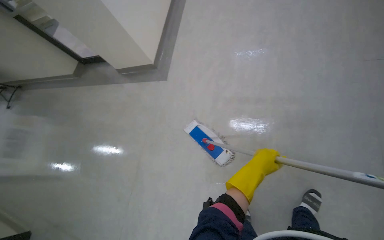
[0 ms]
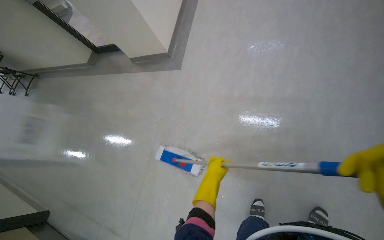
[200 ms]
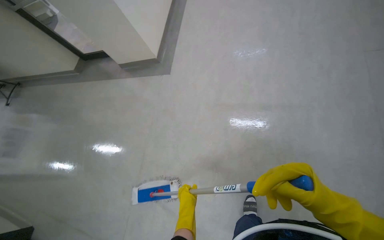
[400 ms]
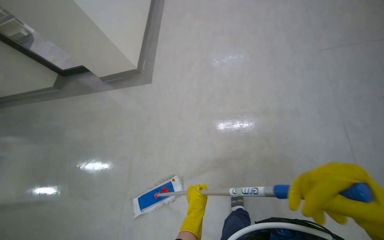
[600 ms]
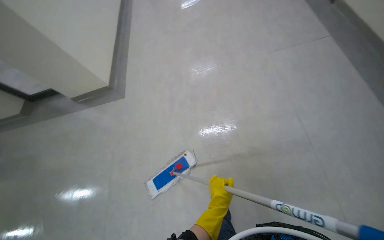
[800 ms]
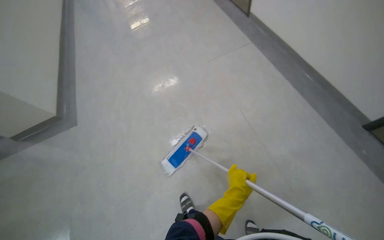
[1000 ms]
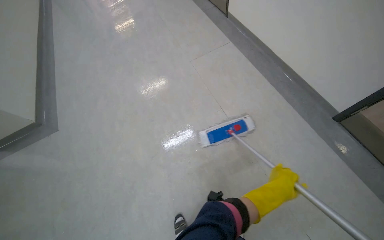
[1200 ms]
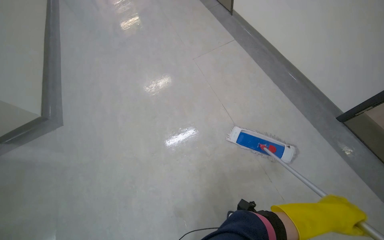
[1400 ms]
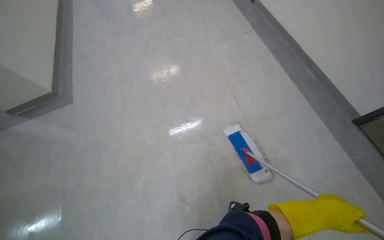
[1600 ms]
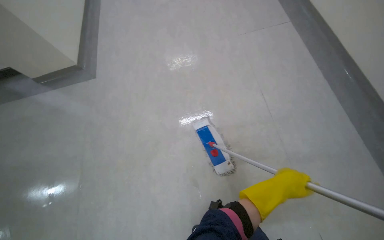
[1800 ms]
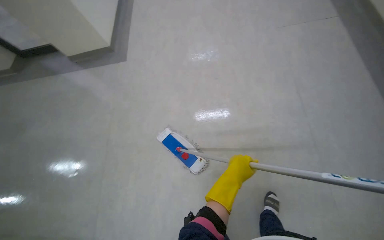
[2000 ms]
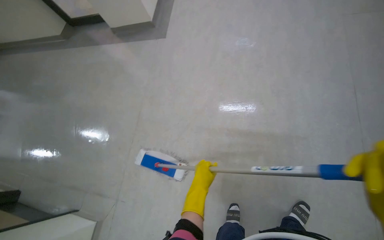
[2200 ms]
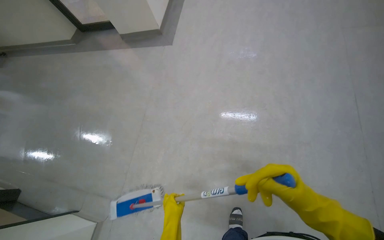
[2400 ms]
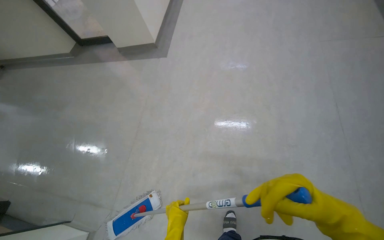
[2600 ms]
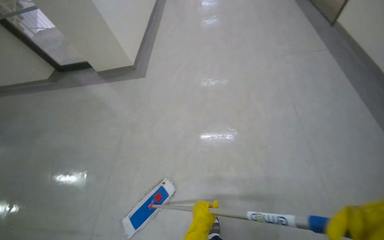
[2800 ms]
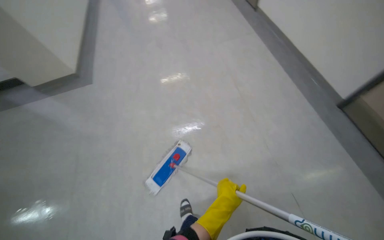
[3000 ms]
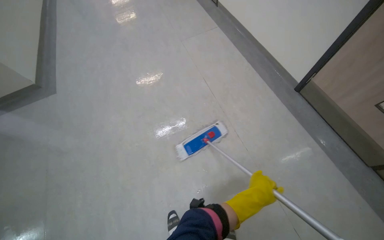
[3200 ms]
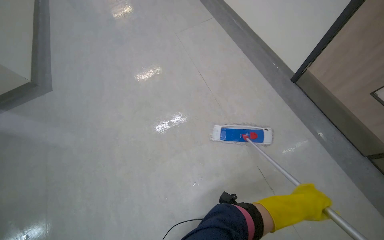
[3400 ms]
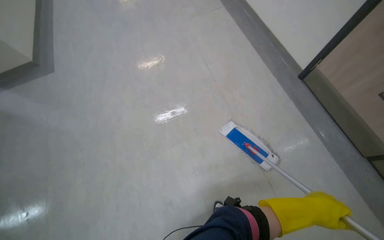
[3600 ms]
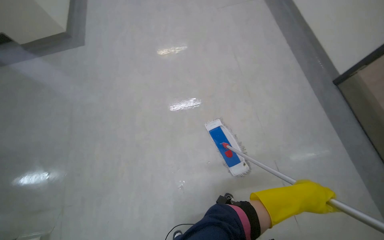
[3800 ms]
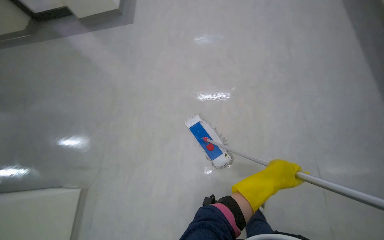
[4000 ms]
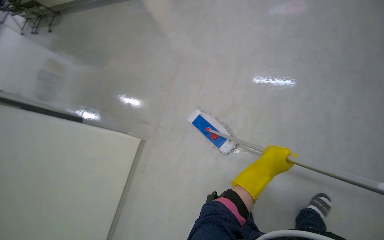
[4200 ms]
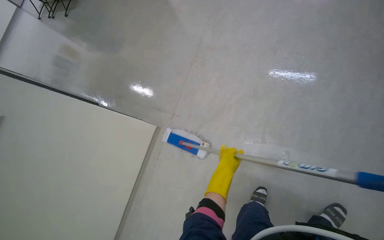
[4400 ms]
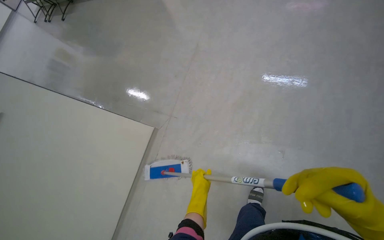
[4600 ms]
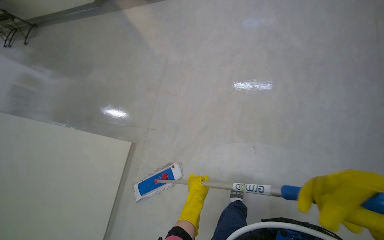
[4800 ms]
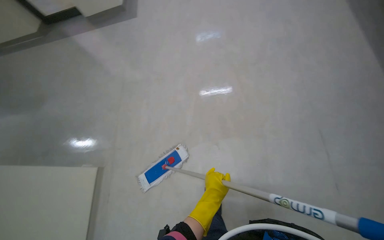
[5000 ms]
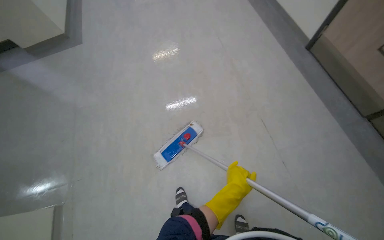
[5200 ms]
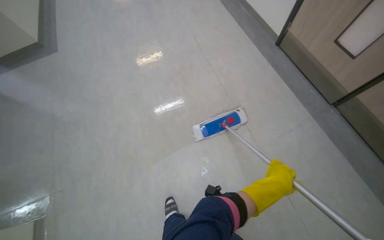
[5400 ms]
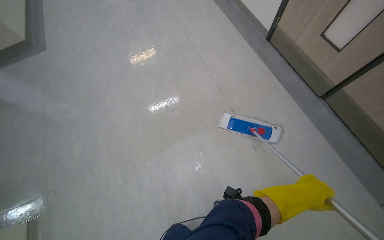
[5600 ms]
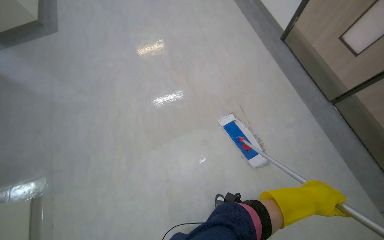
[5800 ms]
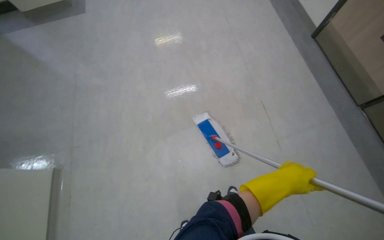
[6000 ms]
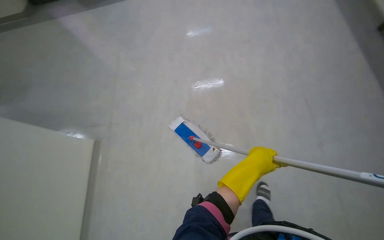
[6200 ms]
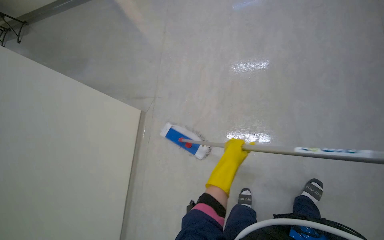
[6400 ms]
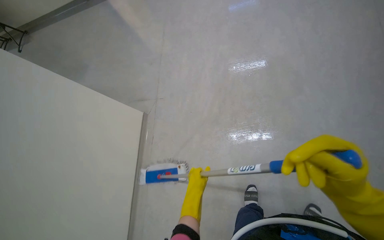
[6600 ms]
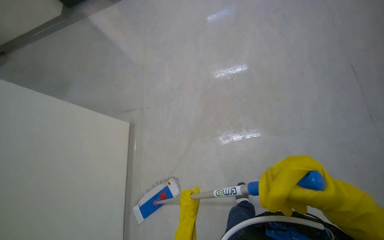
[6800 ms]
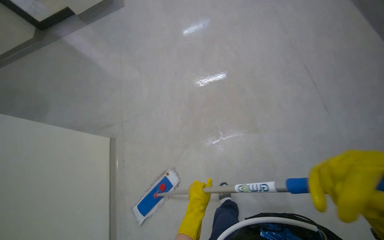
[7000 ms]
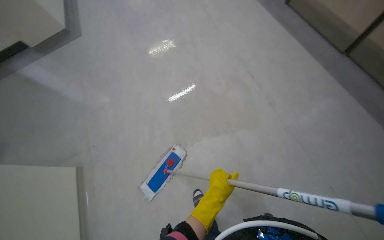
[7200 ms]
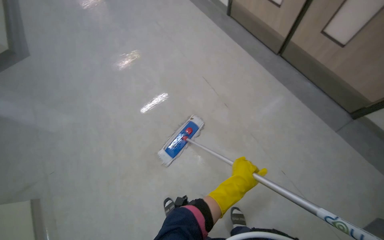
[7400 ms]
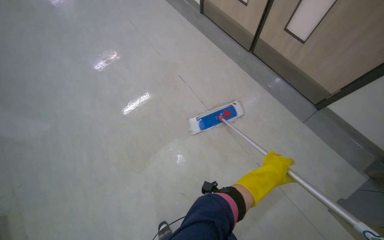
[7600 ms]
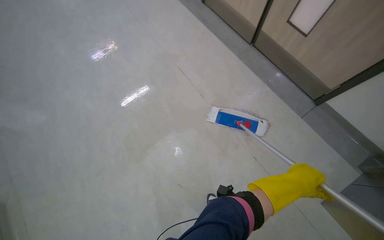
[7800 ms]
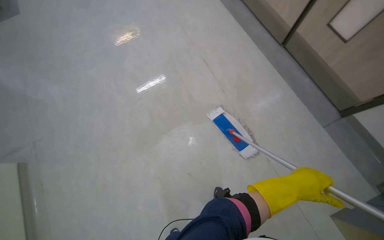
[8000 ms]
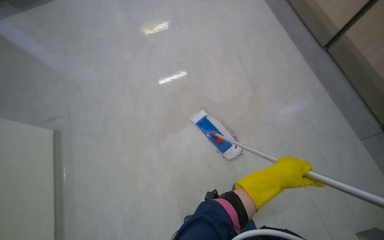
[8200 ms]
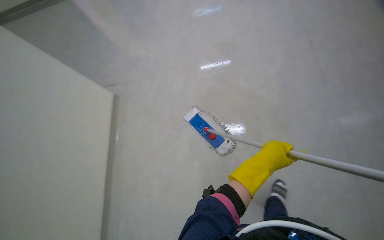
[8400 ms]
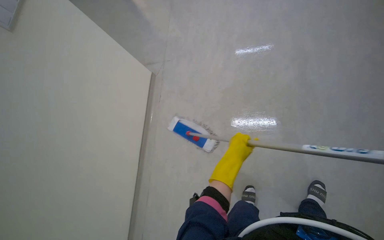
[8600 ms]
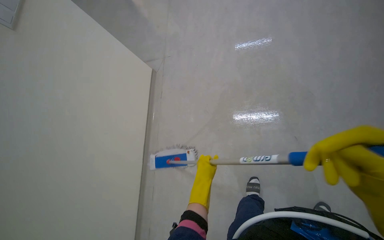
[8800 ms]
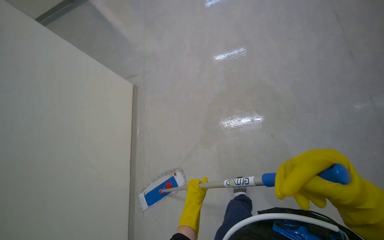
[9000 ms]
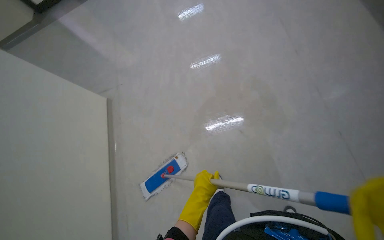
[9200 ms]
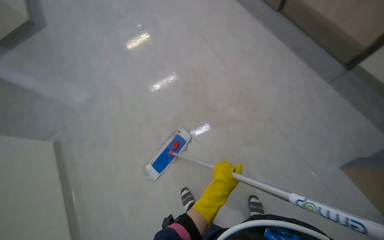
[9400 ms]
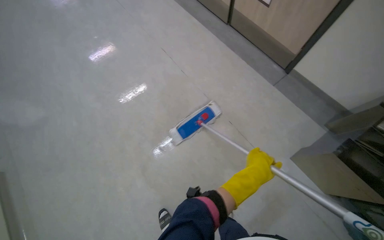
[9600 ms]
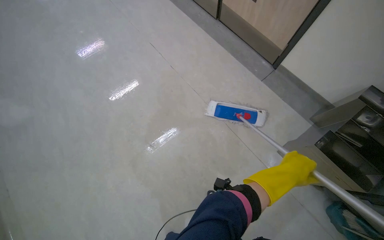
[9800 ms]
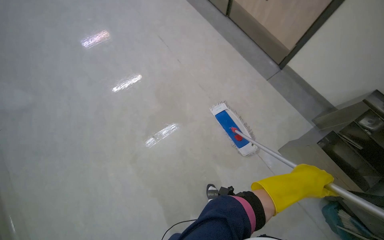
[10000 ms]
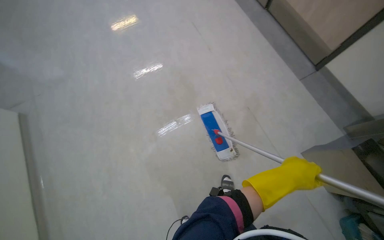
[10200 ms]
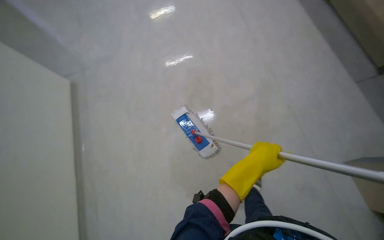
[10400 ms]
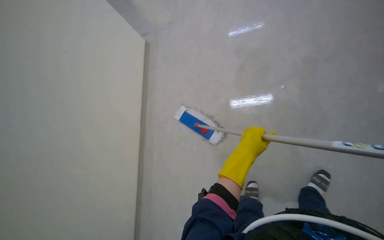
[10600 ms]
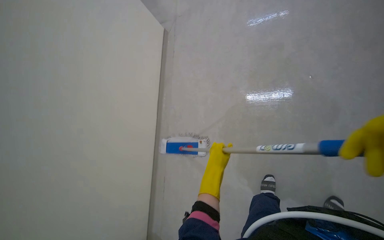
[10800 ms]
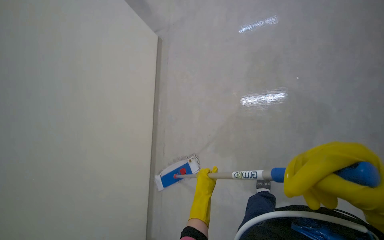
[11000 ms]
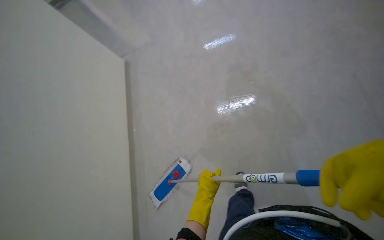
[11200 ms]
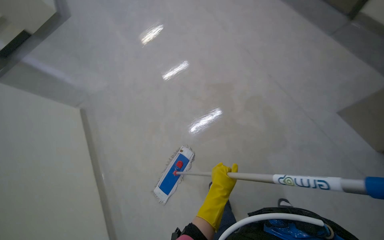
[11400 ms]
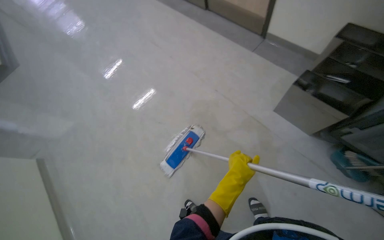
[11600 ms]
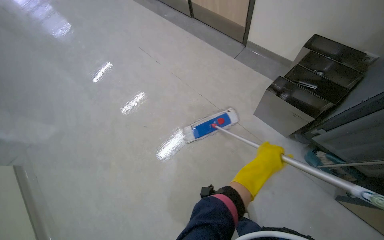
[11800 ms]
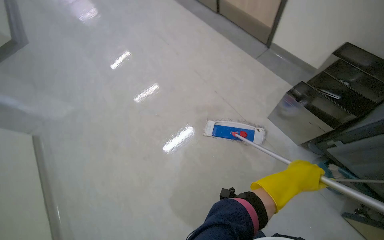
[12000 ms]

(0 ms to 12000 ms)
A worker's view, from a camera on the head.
Job: mopping floor.
The whole recording: Mopping hallway floor. The worker mops the hallway floor using a flat mop and a bucket.
3000 ms - 4400 ms: The view tips downward by about 15 degrees. The left hand reaches about 30 cm to the right, then returns.
4400 ms - 6000 ms: The wearer moves about 50 cm.
7600 ms - 9000 ms: The left hand moves to the left, approximately 50 cm.
9000 ms - 10400 ms: The camera travels some 60 cm. The view pans to the right by approximately 25 degrees.
10400 ms - 12000 ms: The wearer moves approximately 40 cm. Everything in view rotates about 40 degrees counterclockwise.

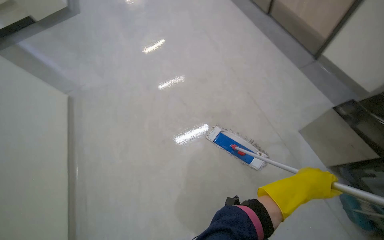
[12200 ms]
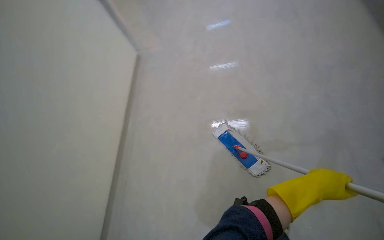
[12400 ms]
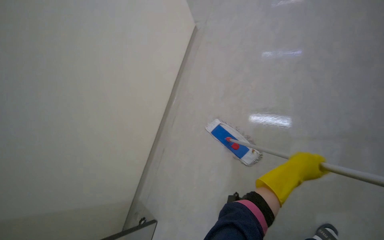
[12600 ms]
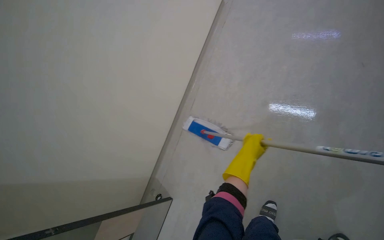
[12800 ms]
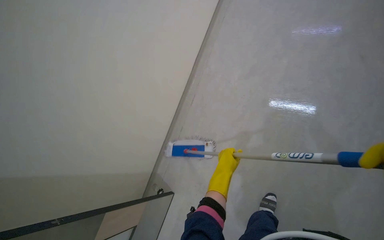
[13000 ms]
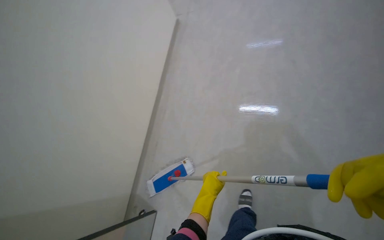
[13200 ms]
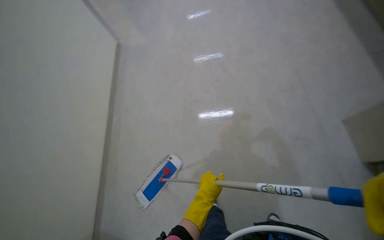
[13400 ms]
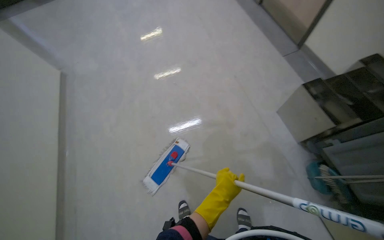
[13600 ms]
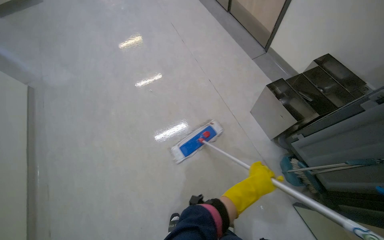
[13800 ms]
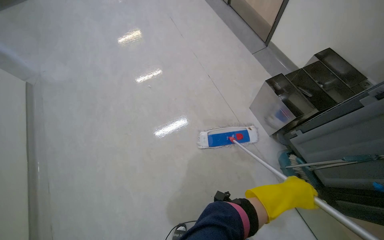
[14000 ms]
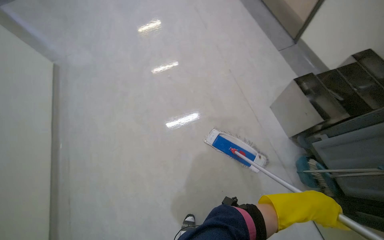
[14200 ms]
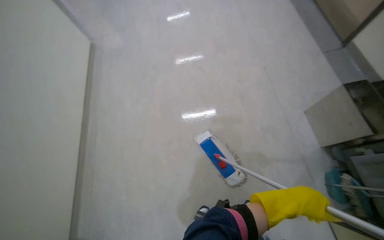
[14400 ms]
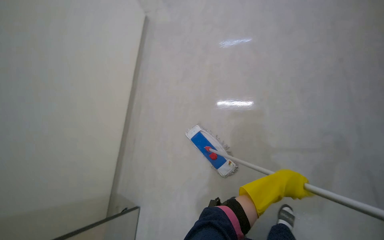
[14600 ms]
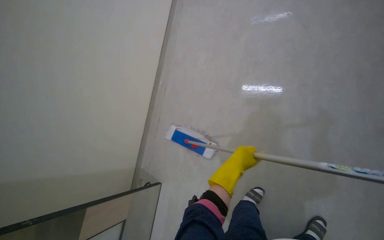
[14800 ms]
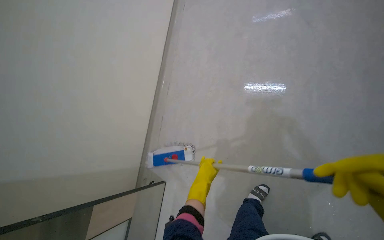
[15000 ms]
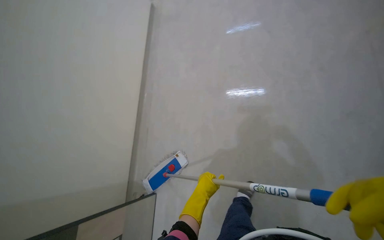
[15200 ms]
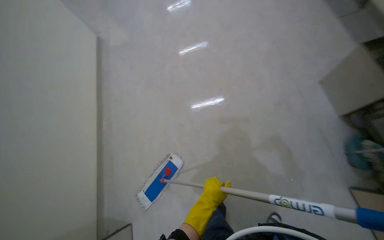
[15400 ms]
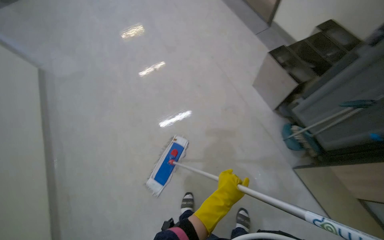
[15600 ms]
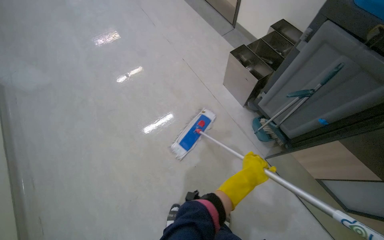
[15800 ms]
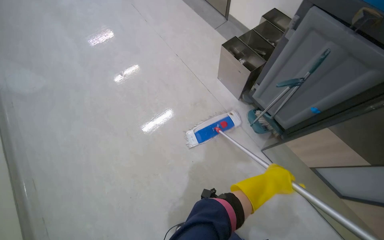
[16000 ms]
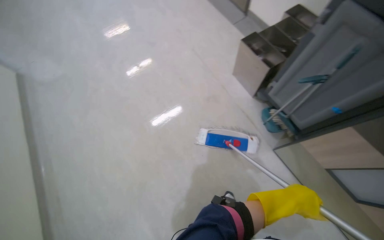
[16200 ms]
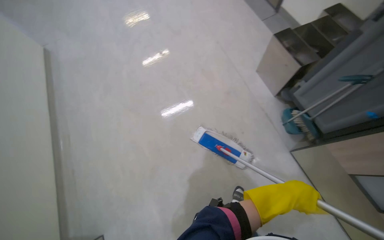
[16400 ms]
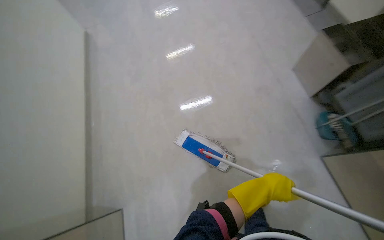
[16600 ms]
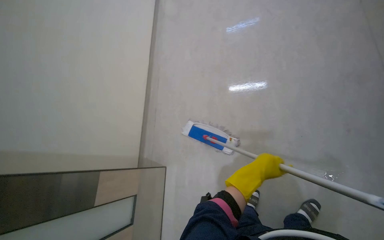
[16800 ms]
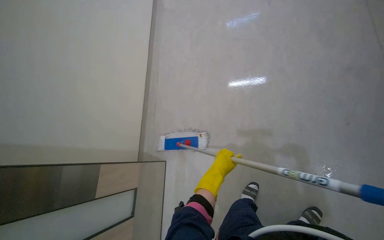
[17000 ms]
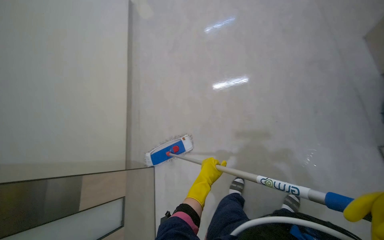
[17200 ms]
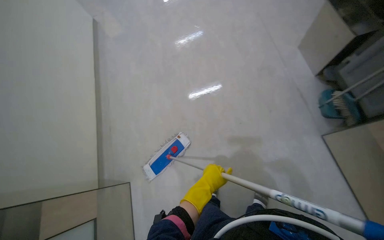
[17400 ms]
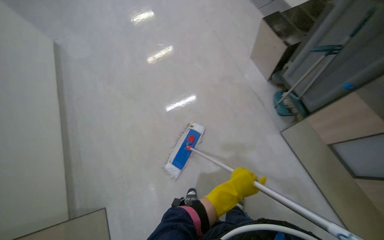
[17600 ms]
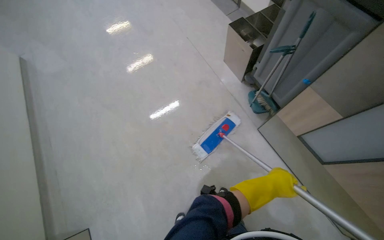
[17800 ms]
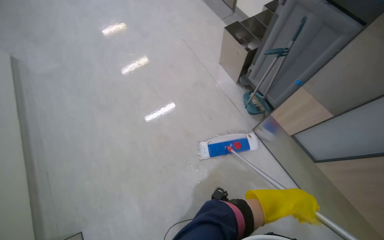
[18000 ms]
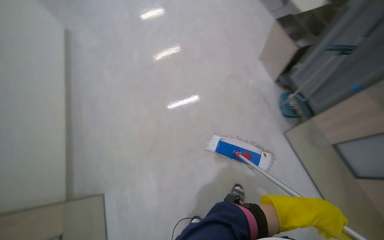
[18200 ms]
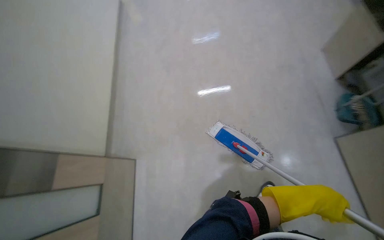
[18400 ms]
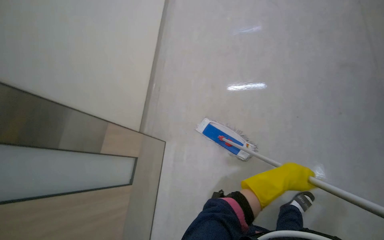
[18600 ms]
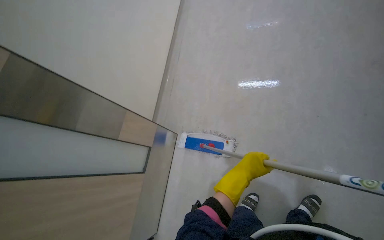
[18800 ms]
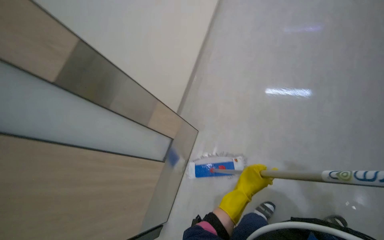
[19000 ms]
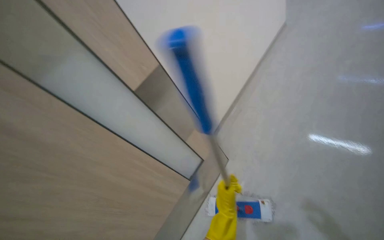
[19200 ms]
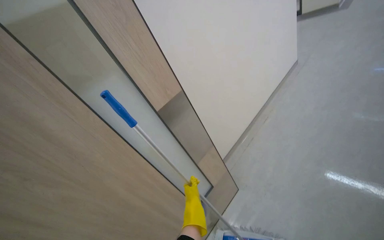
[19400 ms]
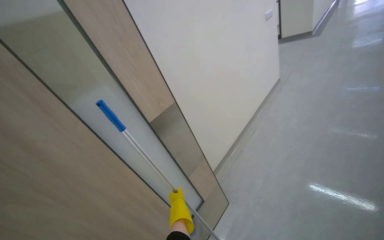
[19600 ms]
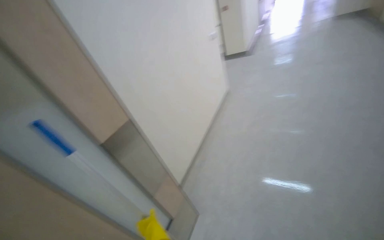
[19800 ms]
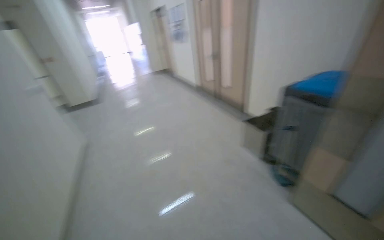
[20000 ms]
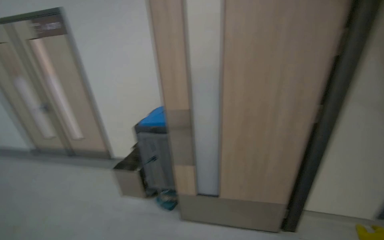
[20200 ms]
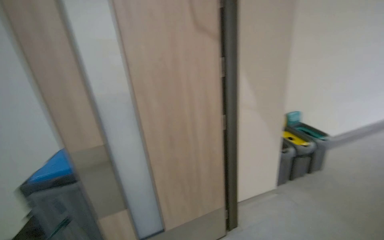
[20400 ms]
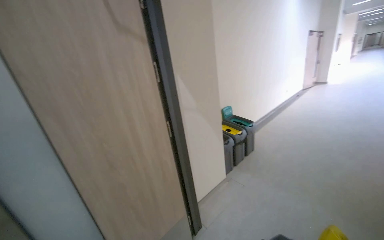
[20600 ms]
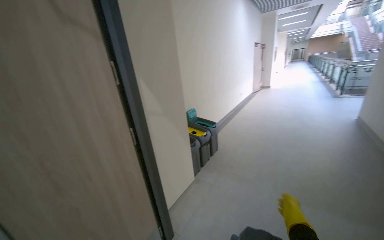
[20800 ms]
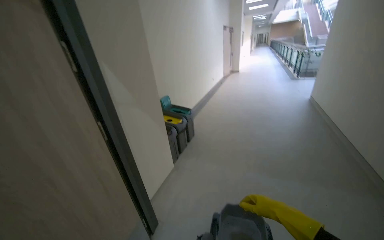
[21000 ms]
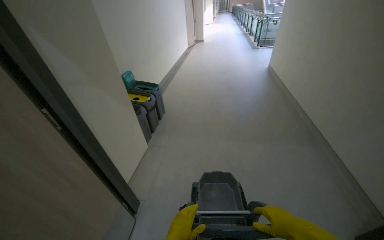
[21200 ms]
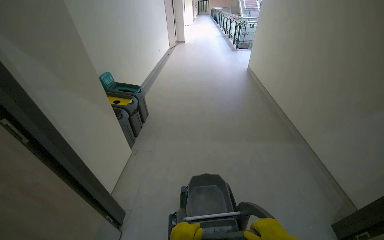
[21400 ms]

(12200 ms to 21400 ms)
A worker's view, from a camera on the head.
Job: mopping floor.
The whole recording: Mopping hallway floor. The worker mops the hallway floor using a flat mop and a bucket.
18400 ms - 19800 ms: The wearer looks about 40 degrees further to the left. The camera pitches upward, by some 20 degrees.
19800 ms - 21400 ms: The head travels roughly 60 cm. The head rotates approximately 205 degrees to the right. The camera pitches upward, by some 25 degrees.
